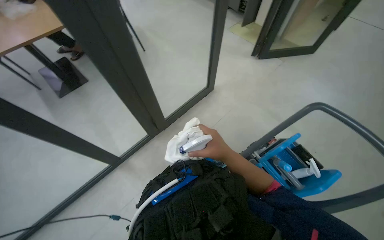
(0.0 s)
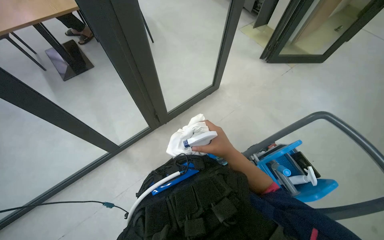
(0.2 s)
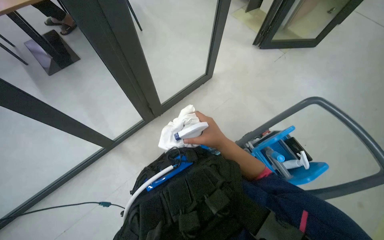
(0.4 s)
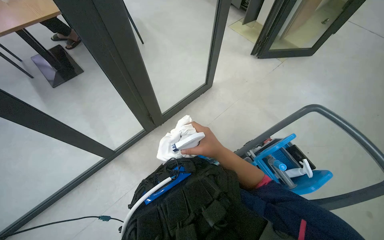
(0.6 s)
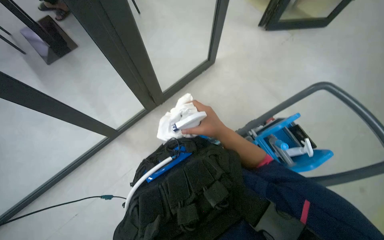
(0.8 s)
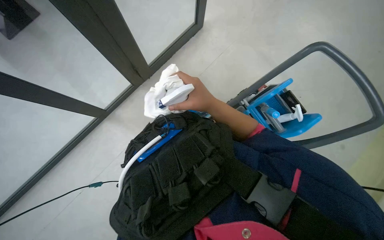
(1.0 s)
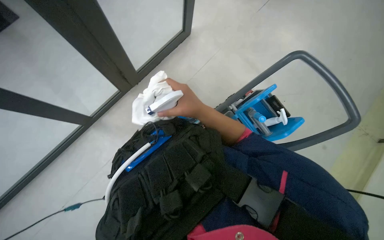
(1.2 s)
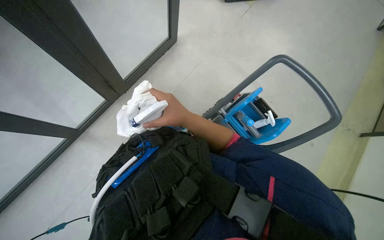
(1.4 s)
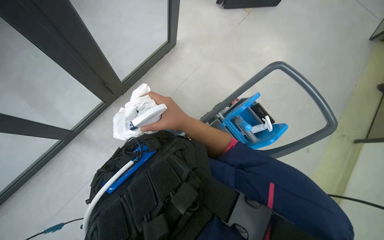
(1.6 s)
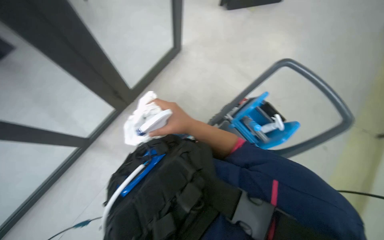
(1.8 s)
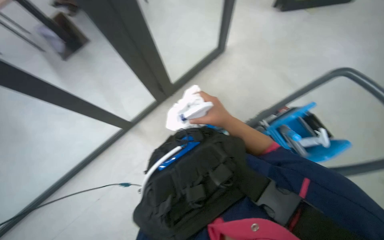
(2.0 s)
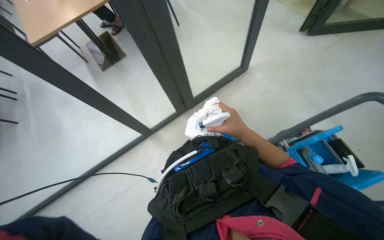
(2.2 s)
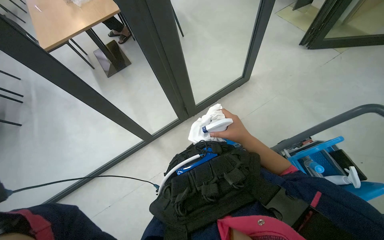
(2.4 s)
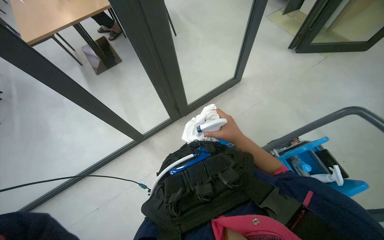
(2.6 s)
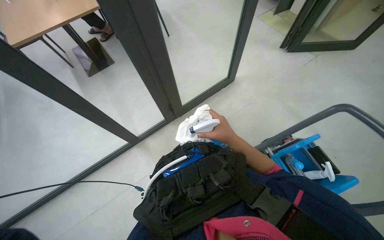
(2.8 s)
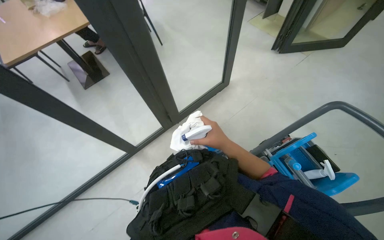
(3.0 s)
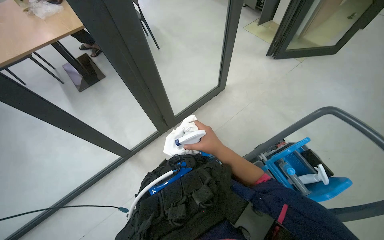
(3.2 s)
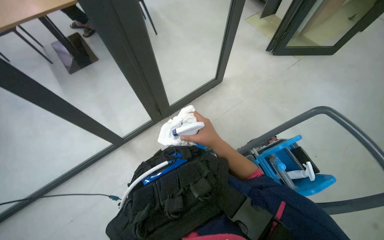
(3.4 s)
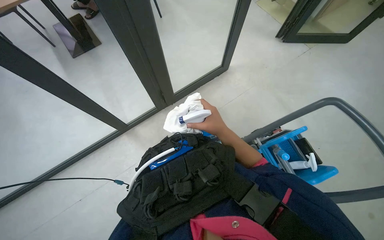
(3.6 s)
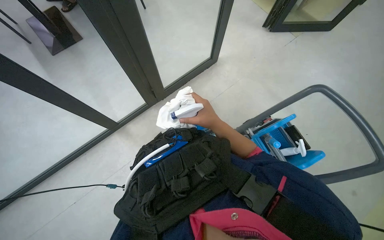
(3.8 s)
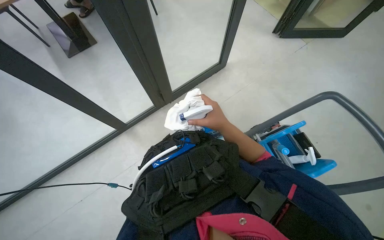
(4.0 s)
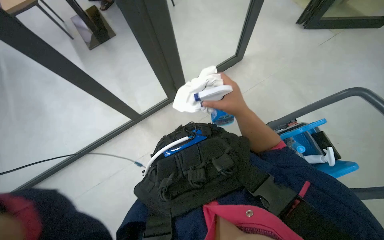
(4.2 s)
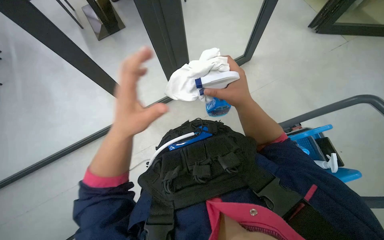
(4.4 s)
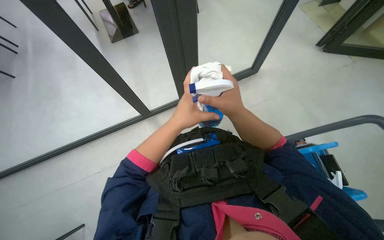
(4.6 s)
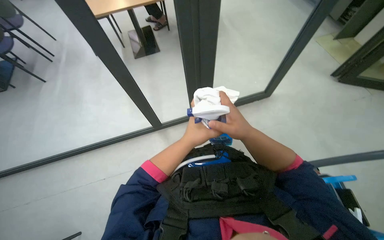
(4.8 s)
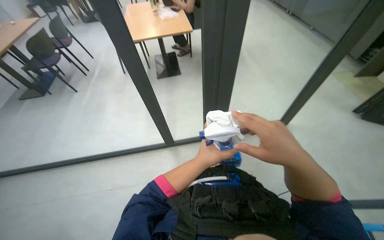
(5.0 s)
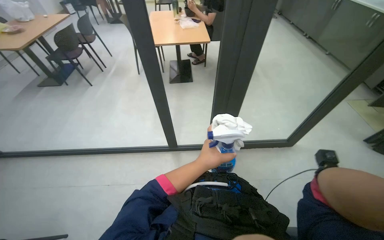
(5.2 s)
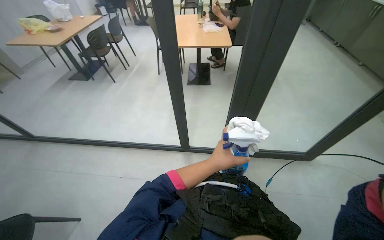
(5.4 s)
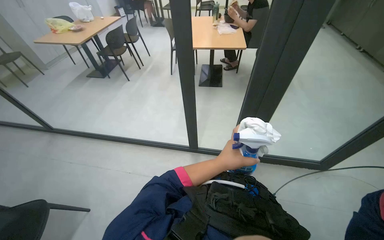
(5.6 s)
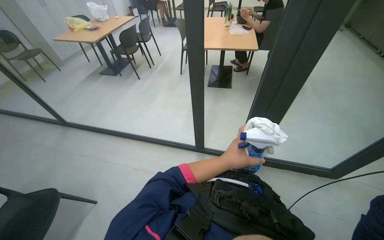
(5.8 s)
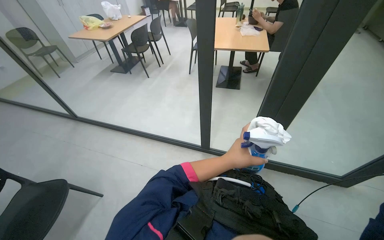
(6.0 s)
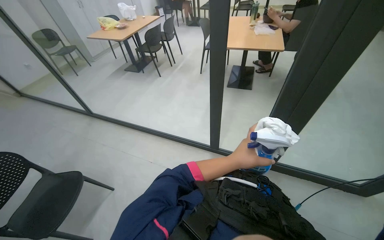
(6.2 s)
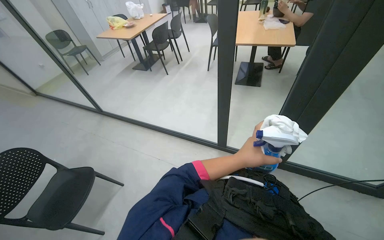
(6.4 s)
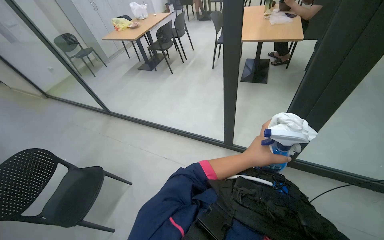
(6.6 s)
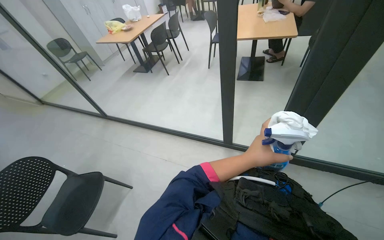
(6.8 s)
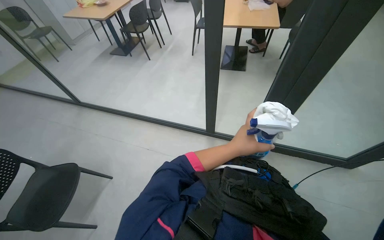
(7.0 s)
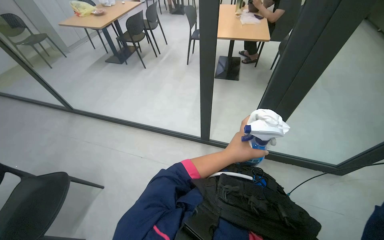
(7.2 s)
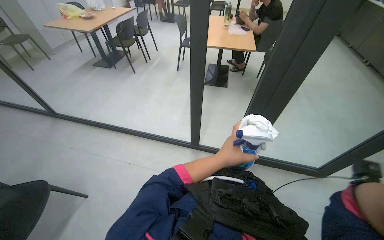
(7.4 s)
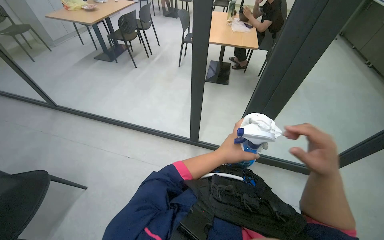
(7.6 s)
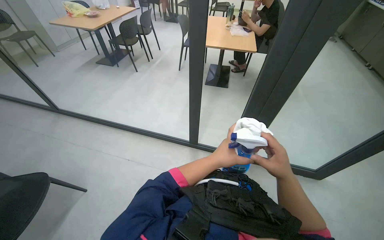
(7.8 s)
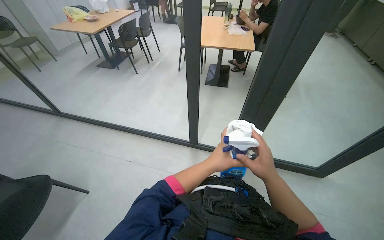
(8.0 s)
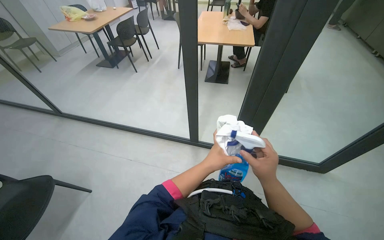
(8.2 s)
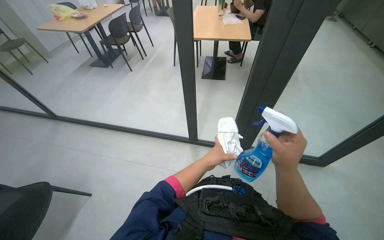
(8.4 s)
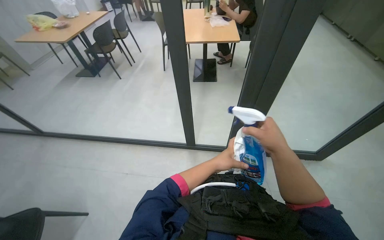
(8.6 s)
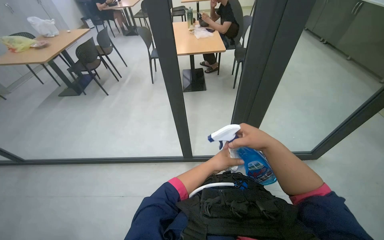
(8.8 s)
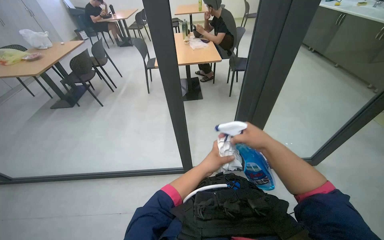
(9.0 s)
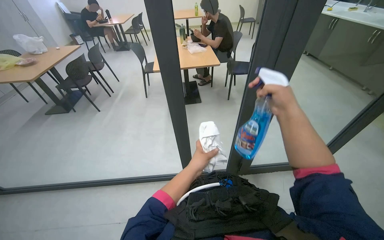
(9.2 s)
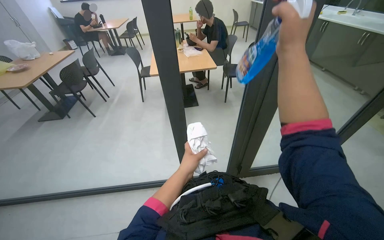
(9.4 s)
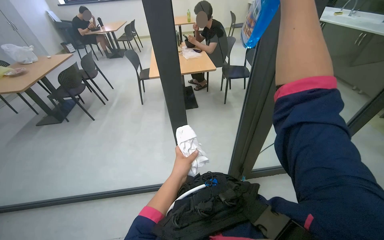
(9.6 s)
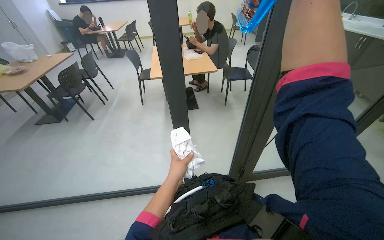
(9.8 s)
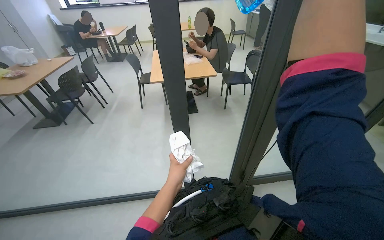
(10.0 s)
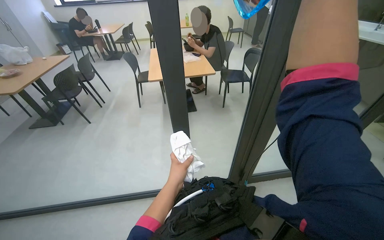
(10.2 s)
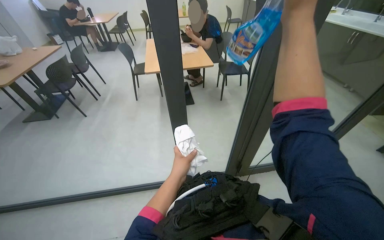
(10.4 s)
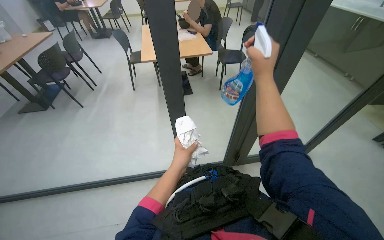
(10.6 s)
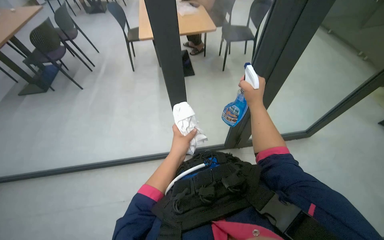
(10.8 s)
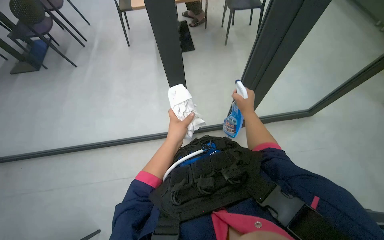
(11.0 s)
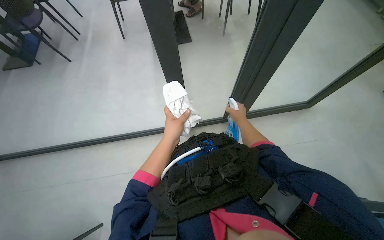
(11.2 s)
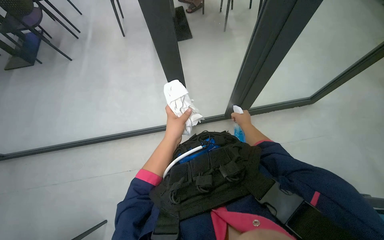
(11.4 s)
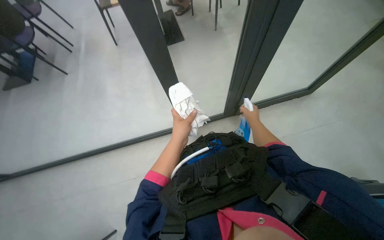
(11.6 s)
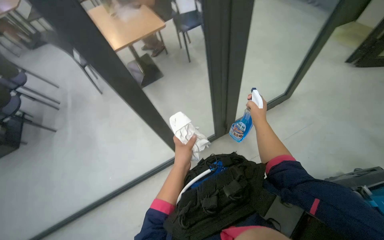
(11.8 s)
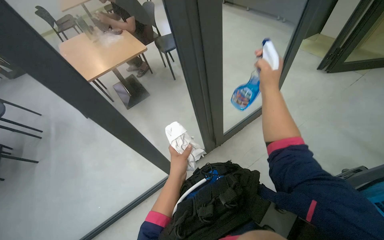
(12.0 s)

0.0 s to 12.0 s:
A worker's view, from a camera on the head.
Job: wiping surfaces.
The whole recording: Wiping glass partition. The worker wipes the glass partition with a white cloth.
0.0 to 1.6 s: The wearer looks roughly 15 degrees further downward.
1.6 to 3.0 s: The view pans to the left by about 20 degrees.
4.4 to 6.0 s: The head turns to the left by roughly 45 degrees. The view tilts approximately 20 degrees upward.
7.6 to 9.0 s: The hands both shift farther from the camera by roughly 10 cm.
9.0 to 10.4 s: The left hand moves to the left, some 20 cm.
10.4 to 12.0 s: Everything in view rotates some 25 degrees counterclockwise.

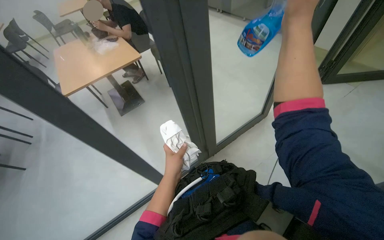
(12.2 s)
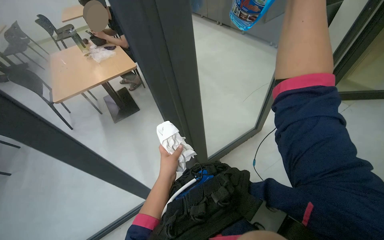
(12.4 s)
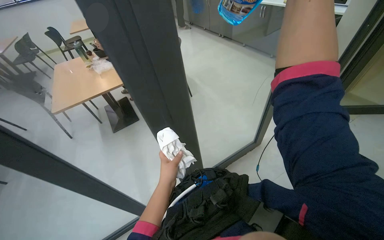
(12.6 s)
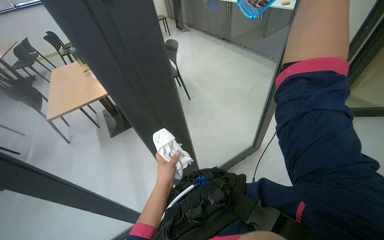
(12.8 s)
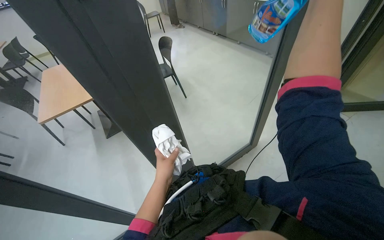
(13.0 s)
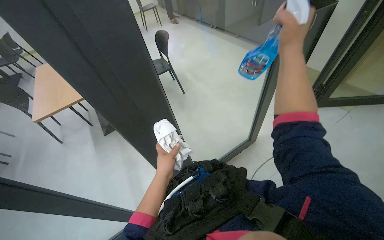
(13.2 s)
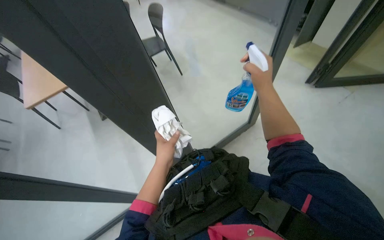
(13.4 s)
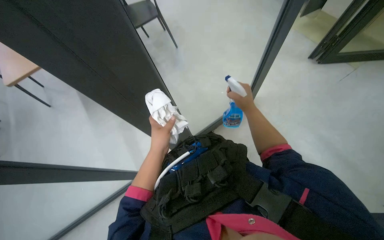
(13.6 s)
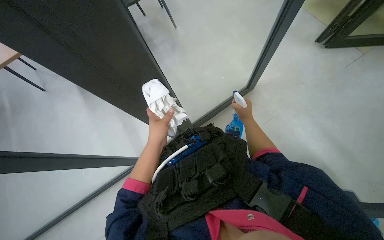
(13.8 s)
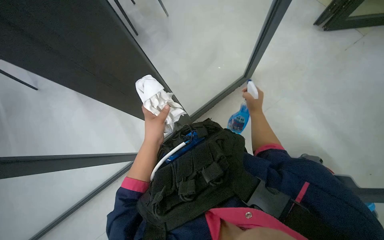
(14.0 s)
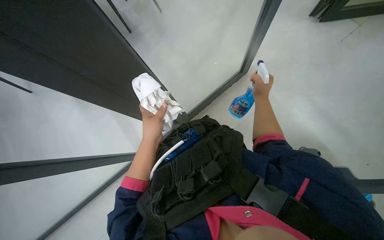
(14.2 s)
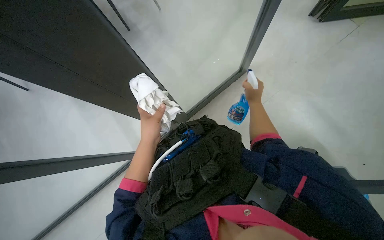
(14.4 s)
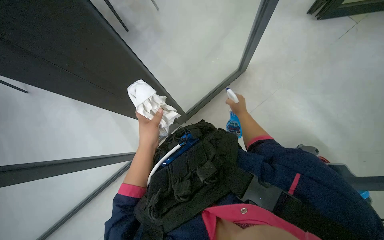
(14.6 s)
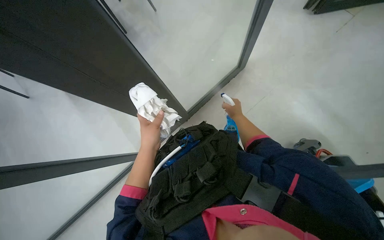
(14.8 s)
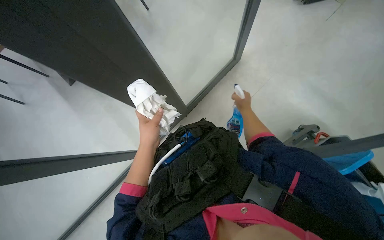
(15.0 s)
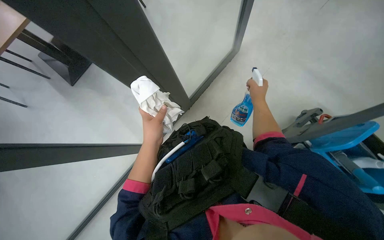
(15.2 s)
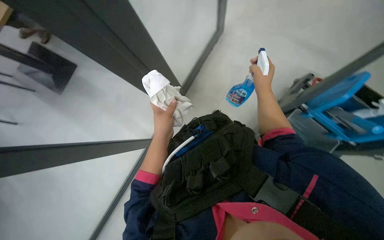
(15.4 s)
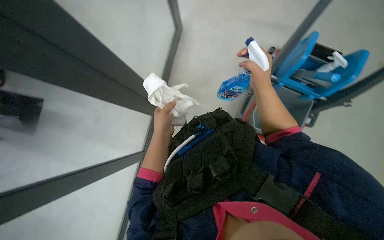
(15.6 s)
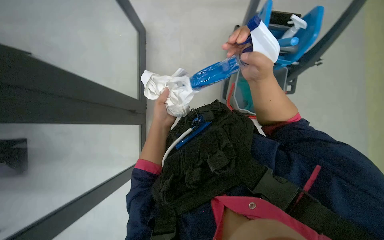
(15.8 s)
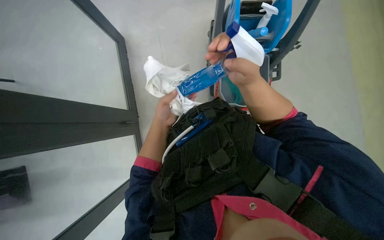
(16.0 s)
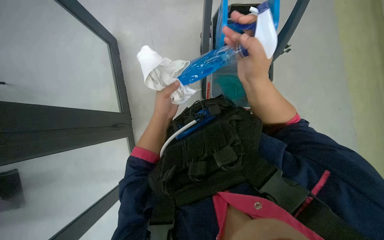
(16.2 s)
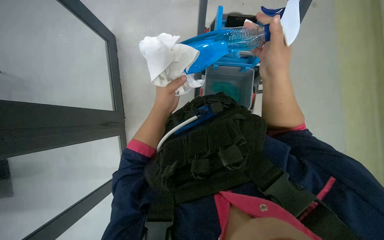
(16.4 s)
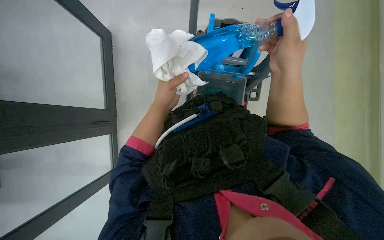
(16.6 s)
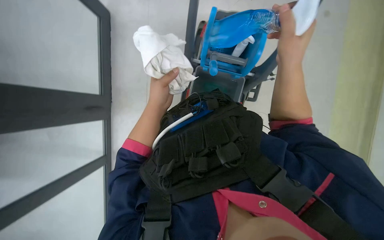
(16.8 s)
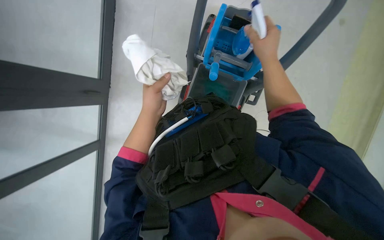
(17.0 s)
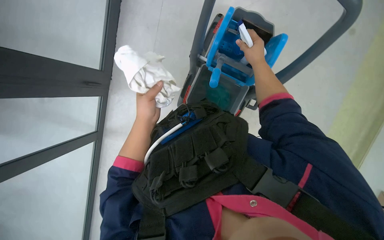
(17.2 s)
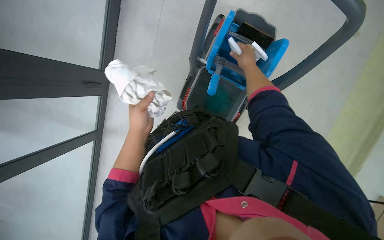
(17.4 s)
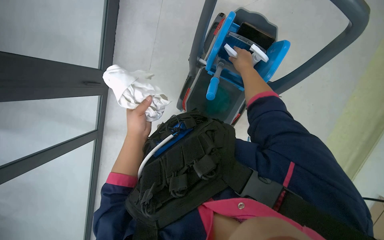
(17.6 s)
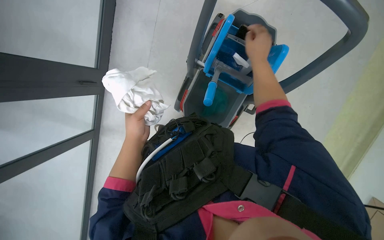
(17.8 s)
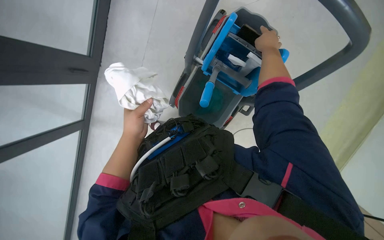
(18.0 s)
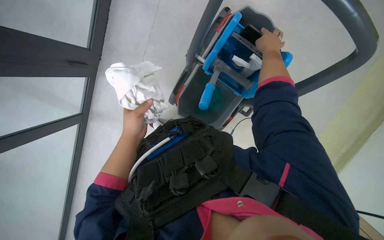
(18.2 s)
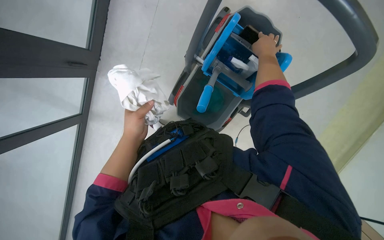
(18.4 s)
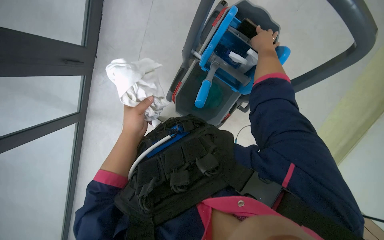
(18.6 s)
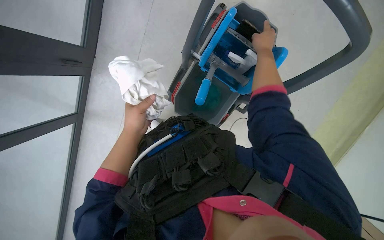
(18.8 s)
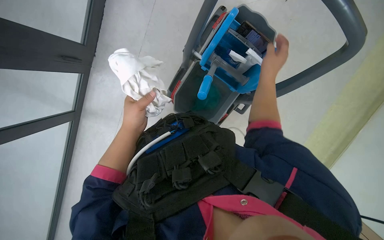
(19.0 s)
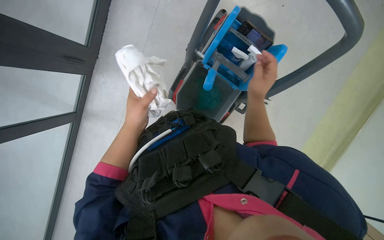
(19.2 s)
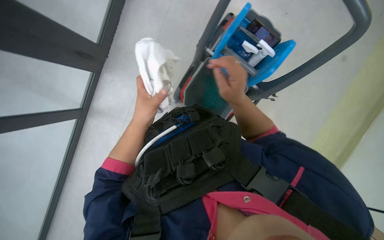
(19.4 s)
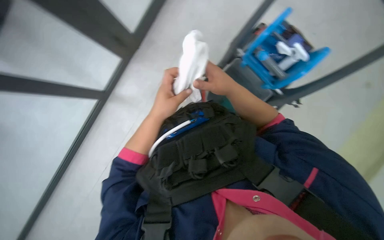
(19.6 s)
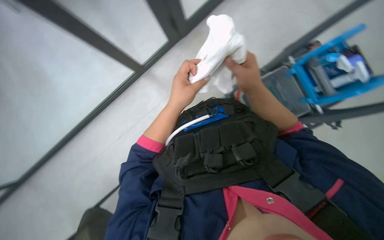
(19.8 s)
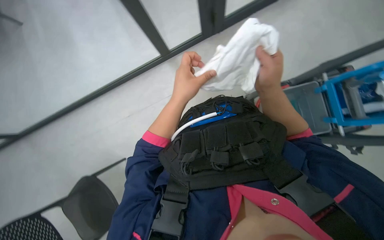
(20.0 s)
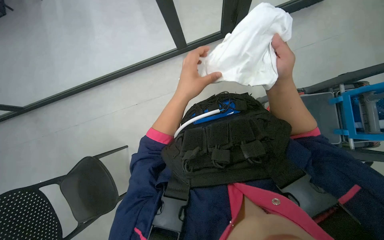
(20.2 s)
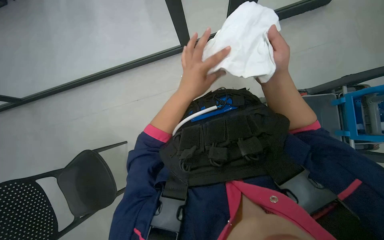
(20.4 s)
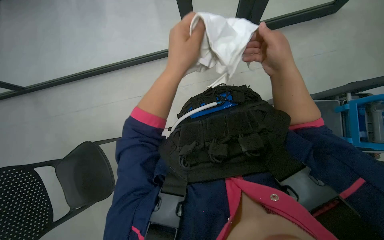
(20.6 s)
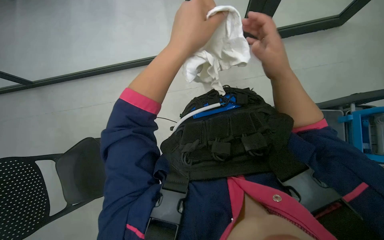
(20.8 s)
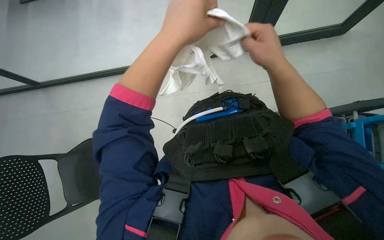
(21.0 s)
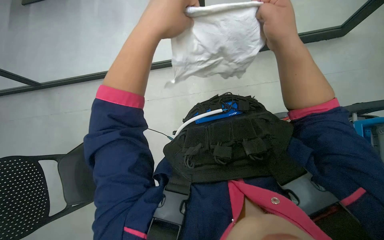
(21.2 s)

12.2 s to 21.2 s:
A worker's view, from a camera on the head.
Job: wiping surfaces.
The whole recording: Wiping glass partition. The worker wipes the glass partition with a white cloth.
12.2 to 13.8 s: The view tilts roughly 15 degrees downward.
13.8 to 15.2 s: The hands are busy where they are.
15.2 to 16.6 s: The camera pitches downward, by roughly 15 degrees. The right hand heads nearer to the camera, covering about 10 cm.
16.6 to 18.2 s: The view tips upward by about 10 degrees. The right hand goes approximately 15 cm up the picture.
18.2 to 19.8 s: The wearer looks approximately 15 degrees further to the left. The right hand heads to the left and down the picture, covering about 25 cm.
19.8 to 21.2 s: The left hand travels nearer to the camera and up the picture by some 15 cm.
